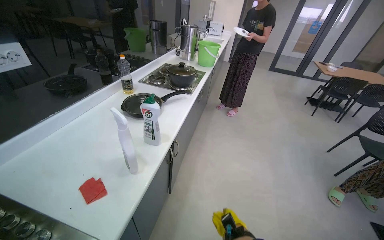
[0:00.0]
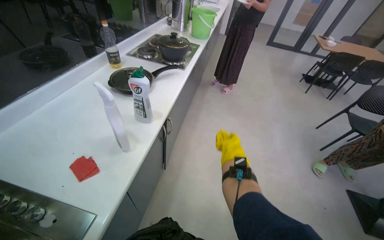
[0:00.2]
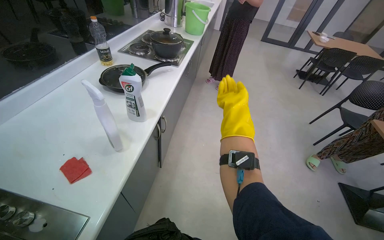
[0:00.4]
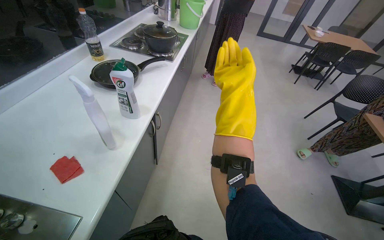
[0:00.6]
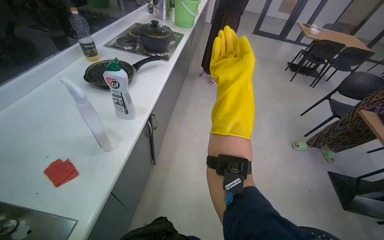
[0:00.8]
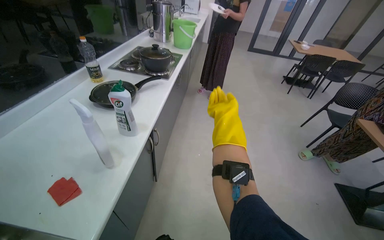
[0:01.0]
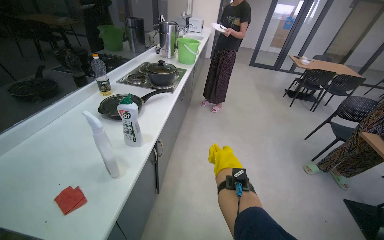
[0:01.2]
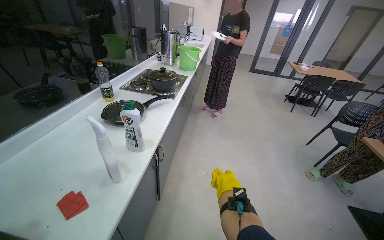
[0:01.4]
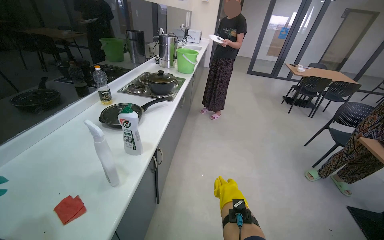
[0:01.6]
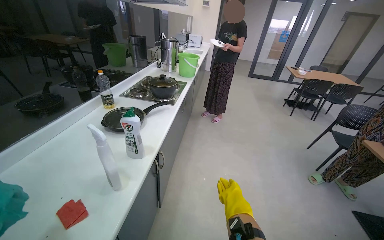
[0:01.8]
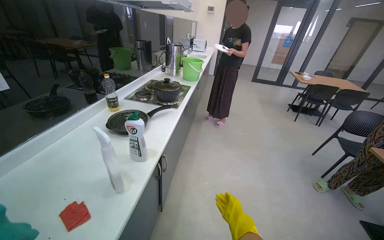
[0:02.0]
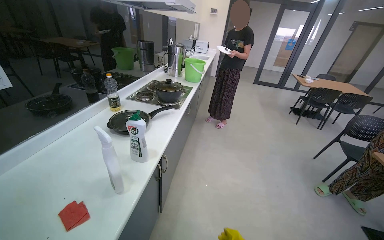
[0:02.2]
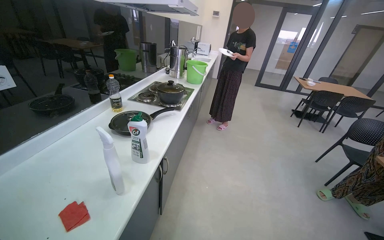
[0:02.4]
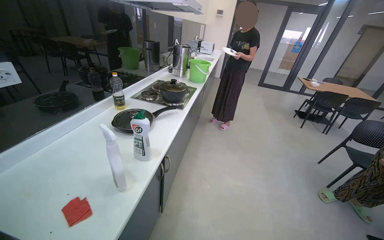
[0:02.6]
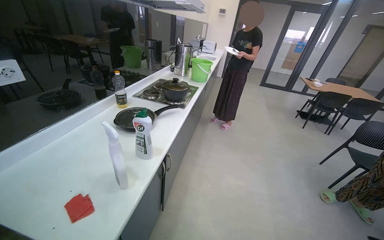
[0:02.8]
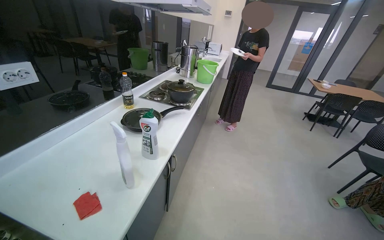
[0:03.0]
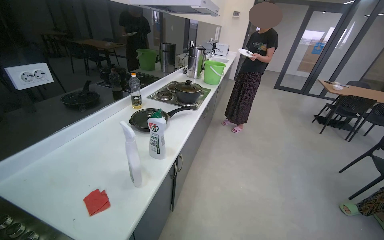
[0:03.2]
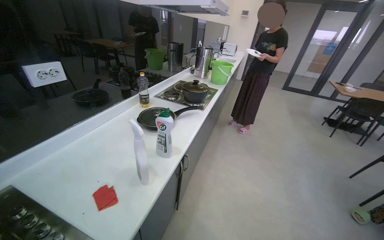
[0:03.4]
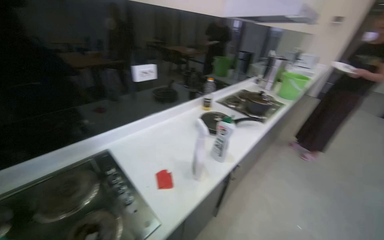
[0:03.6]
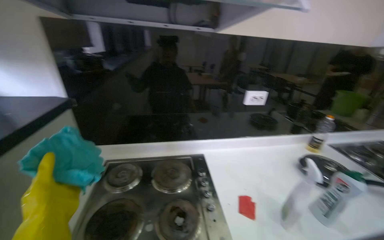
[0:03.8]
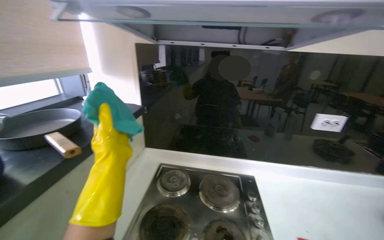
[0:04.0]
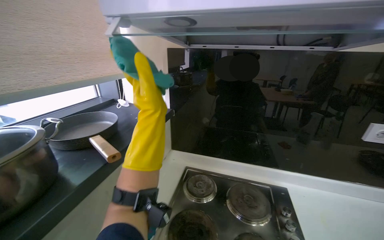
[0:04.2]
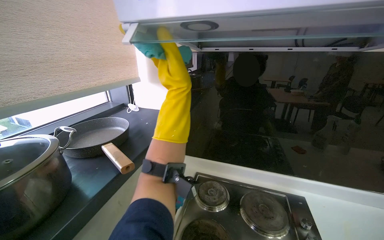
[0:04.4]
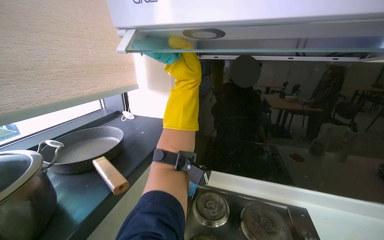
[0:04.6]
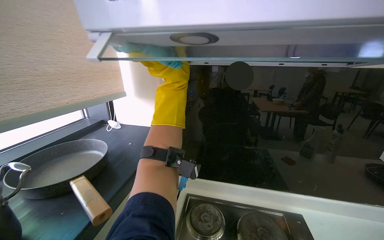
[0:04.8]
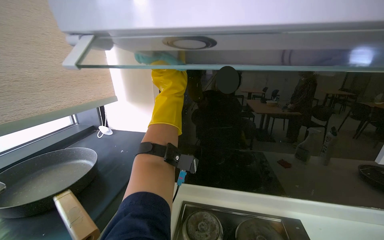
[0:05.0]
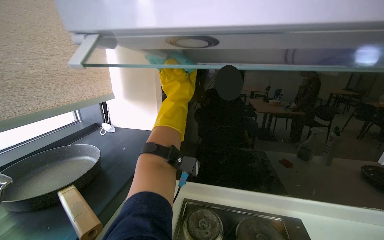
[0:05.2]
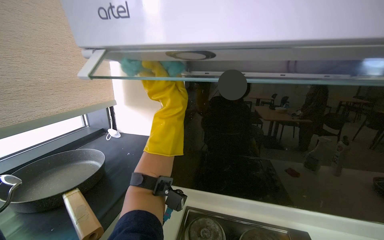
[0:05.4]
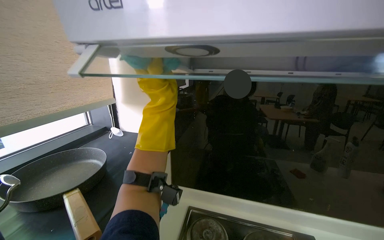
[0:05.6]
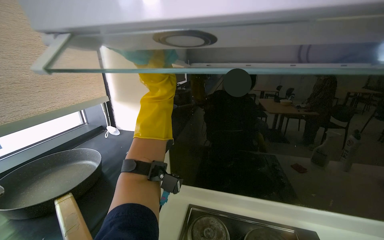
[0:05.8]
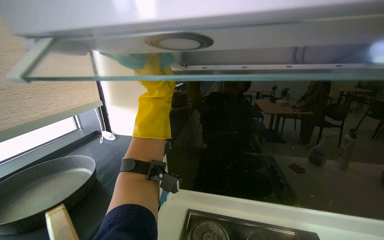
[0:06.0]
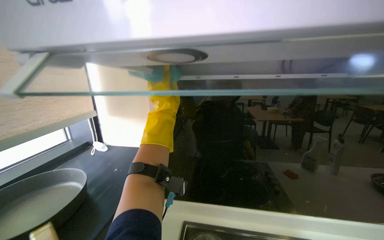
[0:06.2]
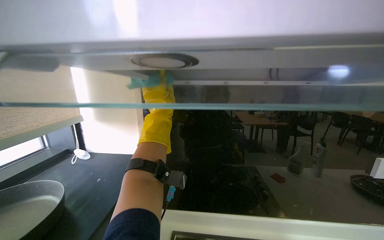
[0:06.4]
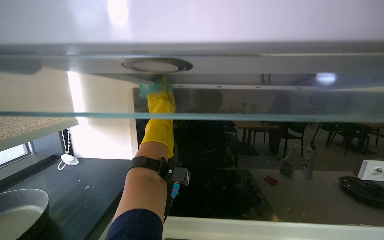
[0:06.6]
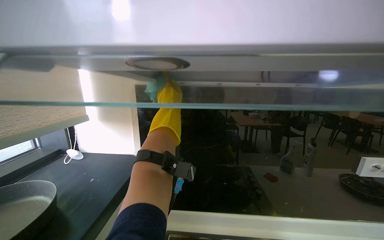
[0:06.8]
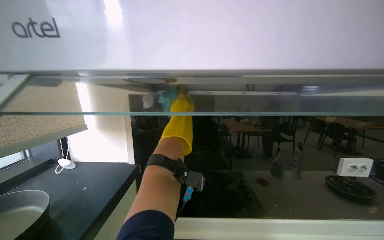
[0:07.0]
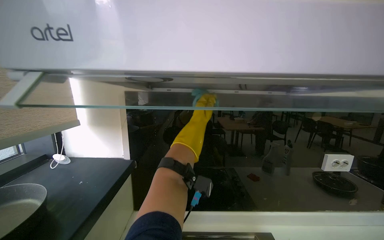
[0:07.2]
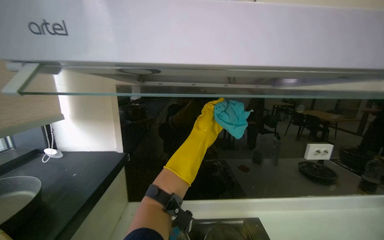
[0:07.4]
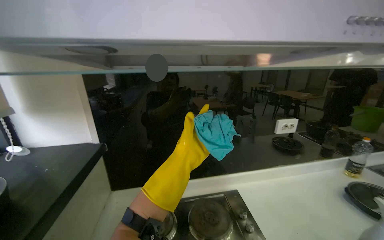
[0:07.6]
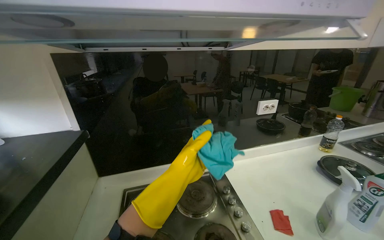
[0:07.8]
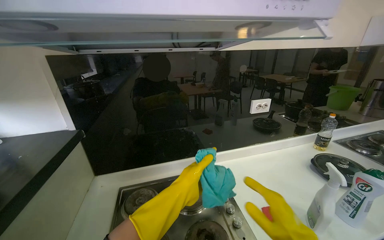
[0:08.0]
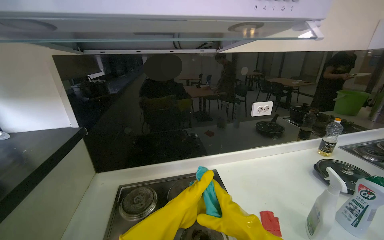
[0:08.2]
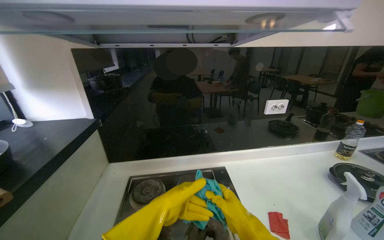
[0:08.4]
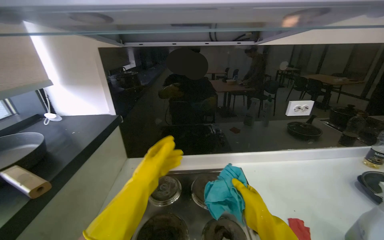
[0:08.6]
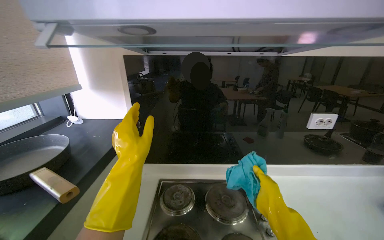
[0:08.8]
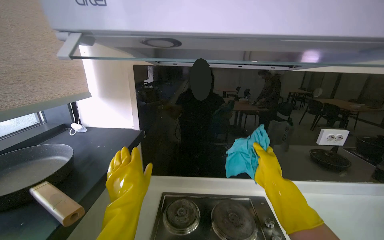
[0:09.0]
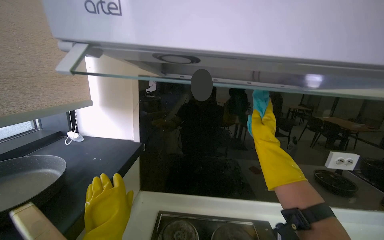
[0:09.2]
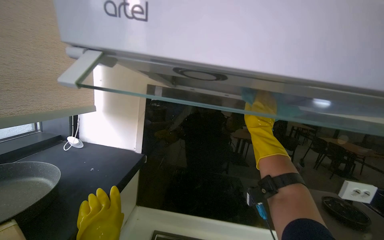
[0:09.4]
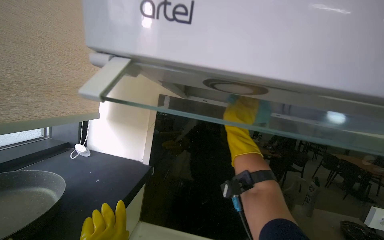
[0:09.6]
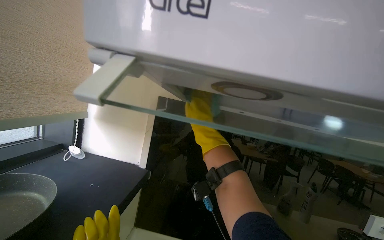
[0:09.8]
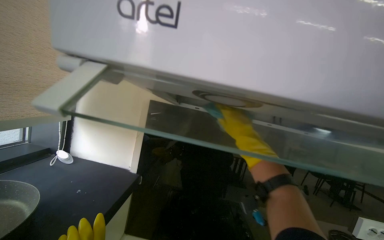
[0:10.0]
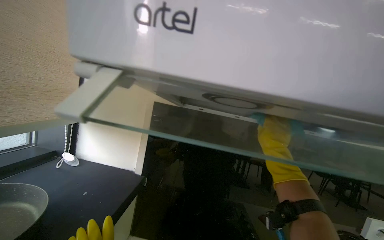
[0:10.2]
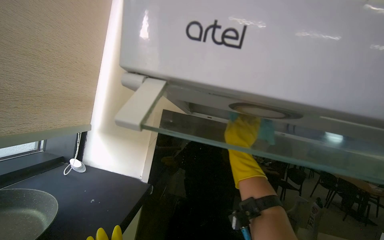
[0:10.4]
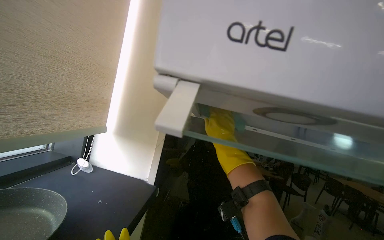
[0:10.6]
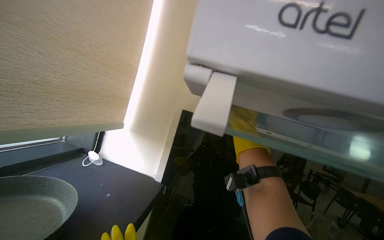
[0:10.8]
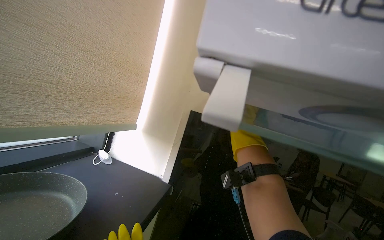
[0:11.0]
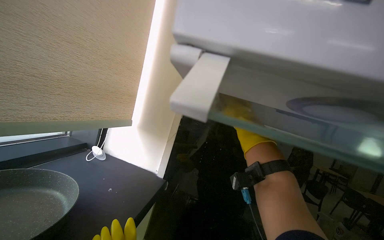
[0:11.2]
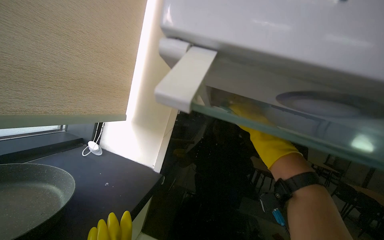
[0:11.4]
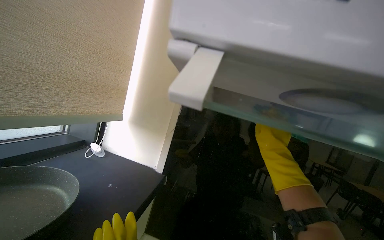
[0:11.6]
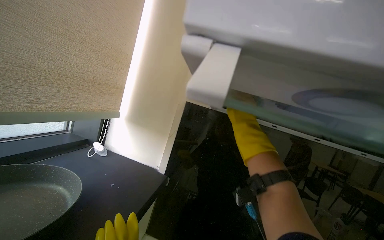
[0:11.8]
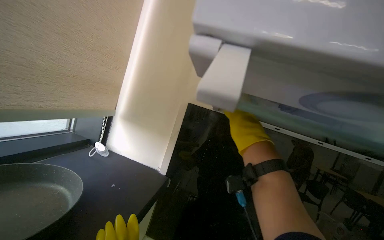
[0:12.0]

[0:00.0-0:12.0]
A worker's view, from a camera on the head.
Job: cleaning kitchen.
The whole recording: Wiping kitchen range hood and stovetop. The worker wipes the kitchen range hood and stovetop with a cleaning cloth and sponge.
0:03.0 to 0:04.4: The head turns to the left by some 90 degrees. The camera pitches upward, by roughly 15 degrees.
0:04.4 to 0:06.0: The left hand goes nearer and farther, roughly 10 cm each way, reversing 3 times.
0:06.0 to 0:07.6: The view pans to the right by about 20 degrees. The left hand goes nearer and farther, some 20 cm each way, reversing 3 times.
0:07.6 to 0:09.0: The left hand moves up and down the picture over roughly 15 cm, changing direction 2 times.
0:09.0 to 0:10.4: The camera pitches upward, by roughly 15 degrees. The right hand moves left and right over approximately 20 cm, changing direction 2 times.

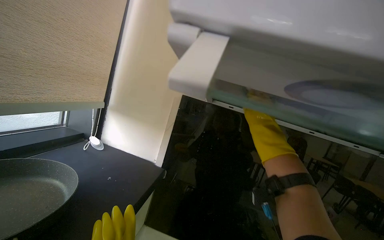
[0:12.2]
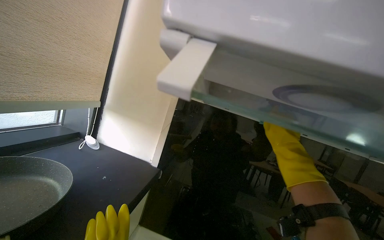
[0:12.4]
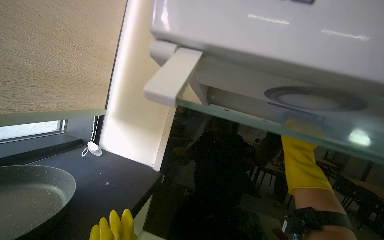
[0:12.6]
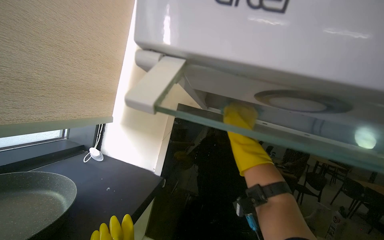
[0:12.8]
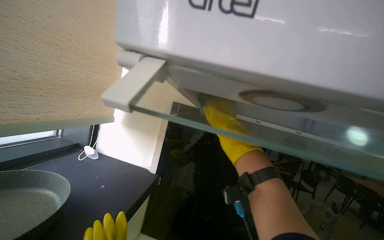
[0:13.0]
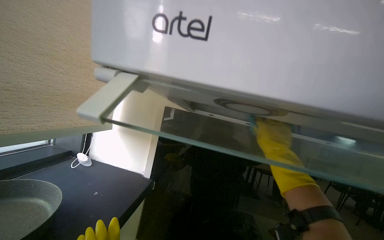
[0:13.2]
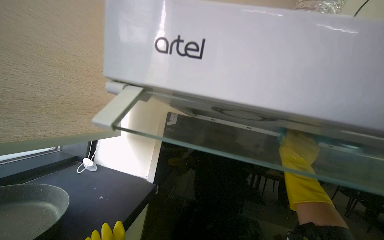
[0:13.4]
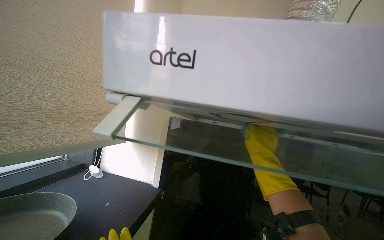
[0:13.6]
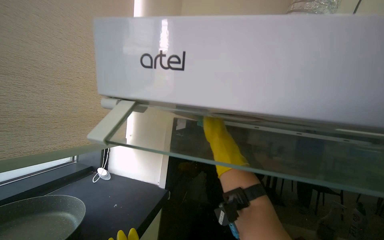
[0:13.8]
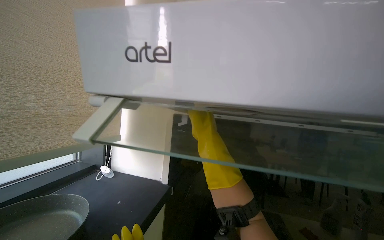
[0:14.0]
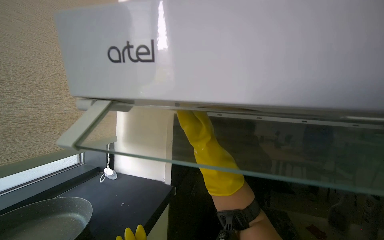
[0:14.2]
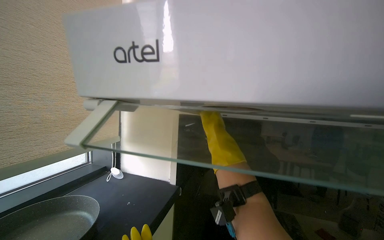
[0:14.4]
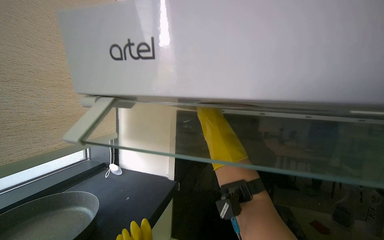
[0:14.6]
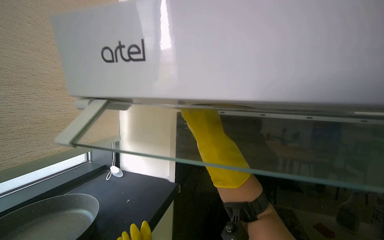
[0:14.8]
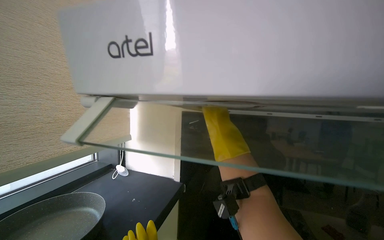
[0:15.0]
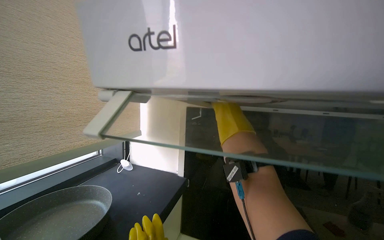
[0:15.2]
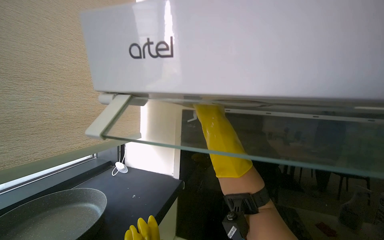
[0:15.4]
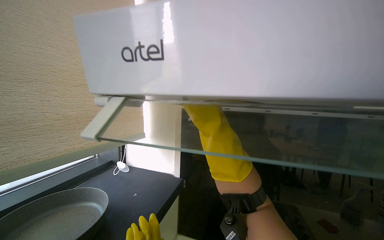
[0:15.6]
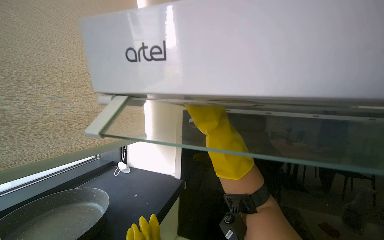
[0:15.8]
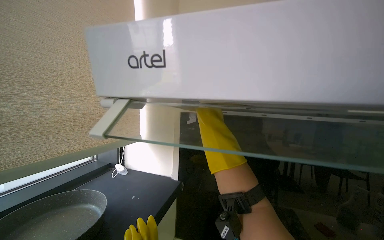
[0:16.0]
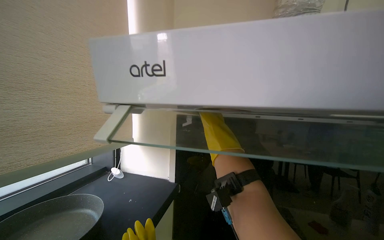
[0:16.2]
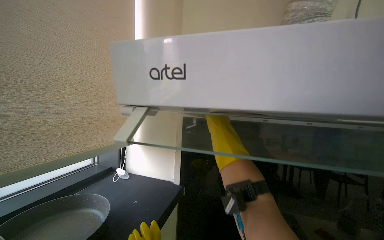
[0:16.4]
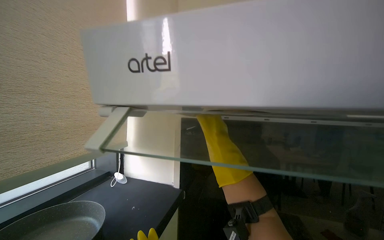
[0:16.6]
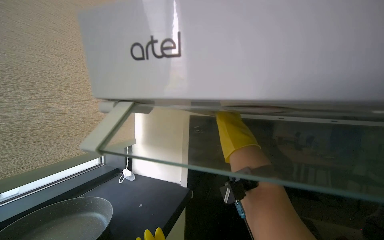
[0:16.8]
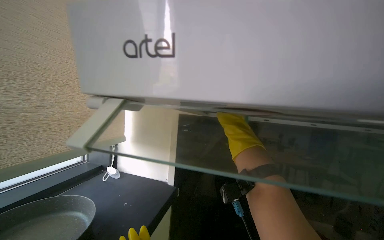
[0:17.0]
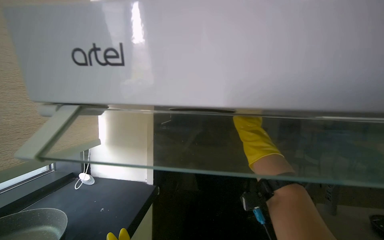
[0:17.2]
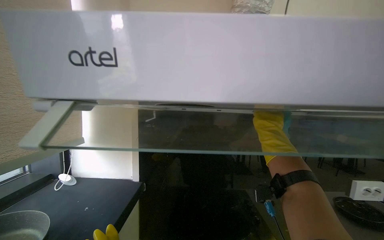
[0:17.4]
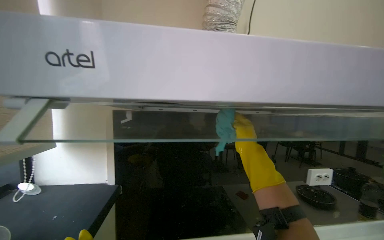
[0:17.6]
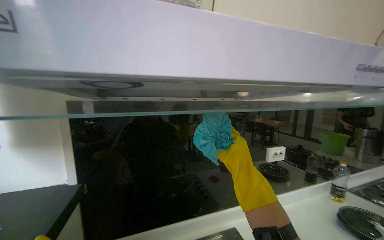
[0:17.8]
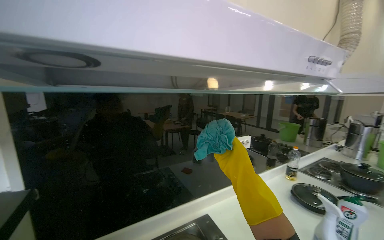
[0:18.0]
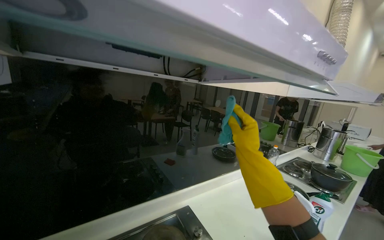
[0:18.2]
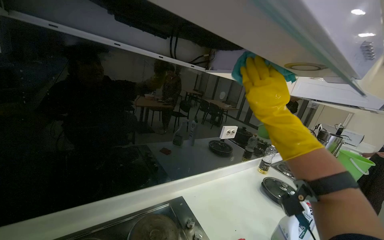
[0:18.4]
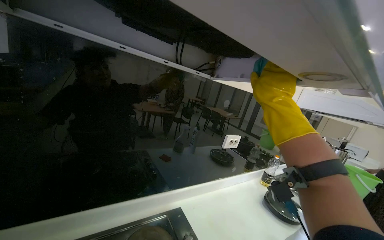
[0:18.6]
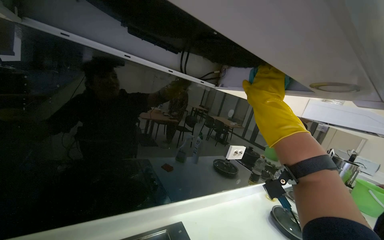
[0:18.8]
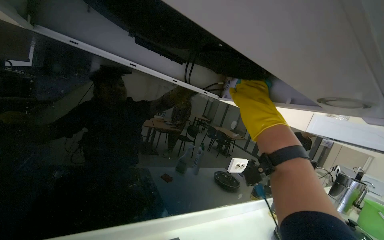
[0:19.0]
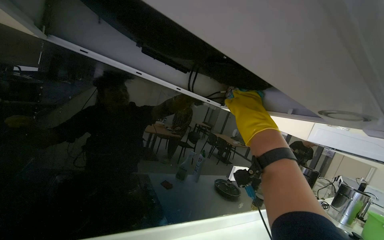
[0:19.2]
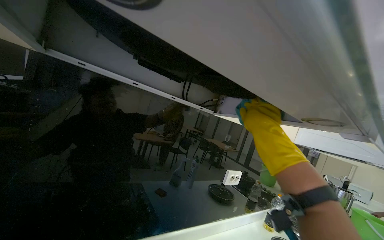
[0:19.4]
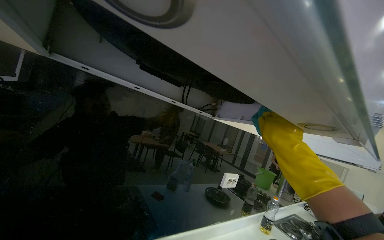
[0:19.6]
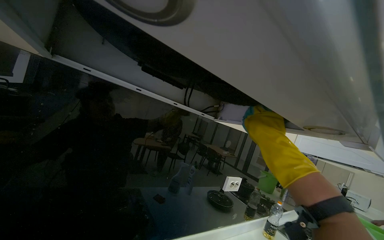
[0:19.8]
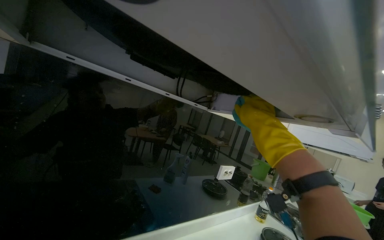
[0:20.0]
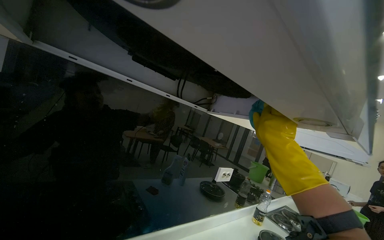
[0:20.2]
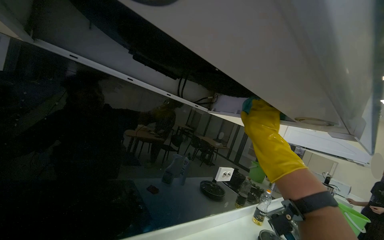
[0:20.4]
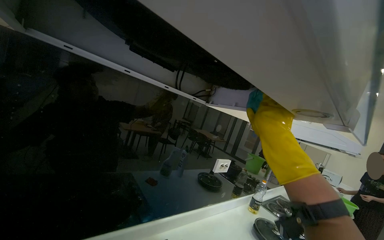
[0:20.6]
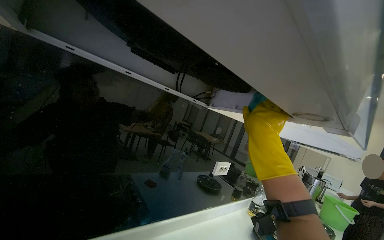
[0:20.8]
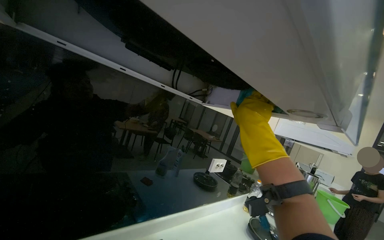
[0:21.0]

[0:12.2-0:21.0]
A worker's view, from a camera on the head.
Job: cleaning kitchen.
The whole recording: Wiping kitchen range hood and stovetop. The worker wipes the kitchen range hood and stovetop with a cleaning cloth and sponge.
0:12.2 to 0:13.6: The right hand moves left and right over approximately 20 cm, changing direction 2 times.
0:13.6 to 0:15.2: The right hand goes nearer and farther, about 20 cm each way, reversing 2 times.
0:15.2 to 0:16.6: The right hand moves nearer and farther over roughly 25 cm, changing direction 2 times.
0:16.6 to 0:18.0: The view pans to the right by some 45 degrees.
0:18.0 to 0:19.6: The right hand shifts some 30 cm up the picture and to the right.
0:19.6 to 0:21.0: The right hand goes about 15 cm to the left and nearer to the camera.
